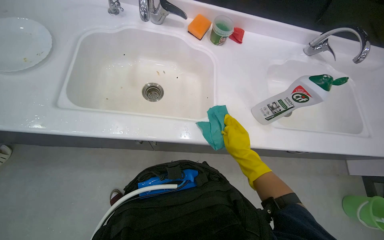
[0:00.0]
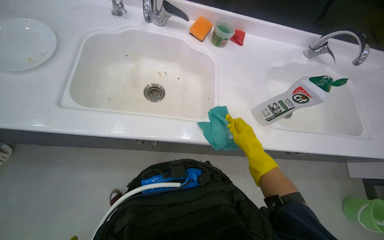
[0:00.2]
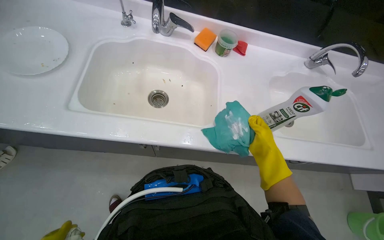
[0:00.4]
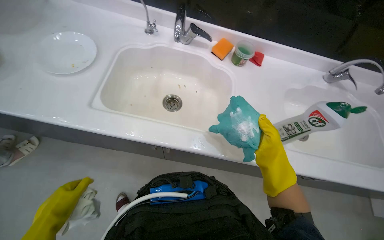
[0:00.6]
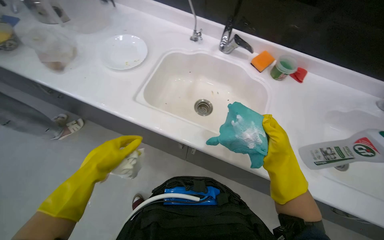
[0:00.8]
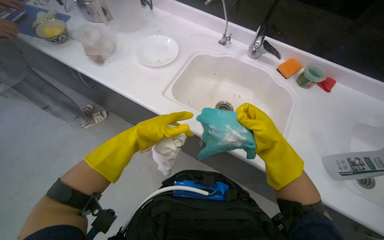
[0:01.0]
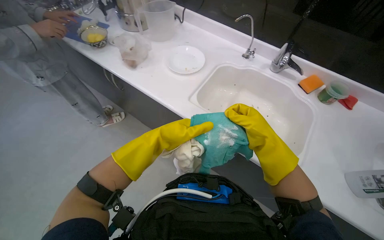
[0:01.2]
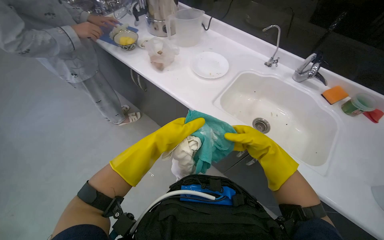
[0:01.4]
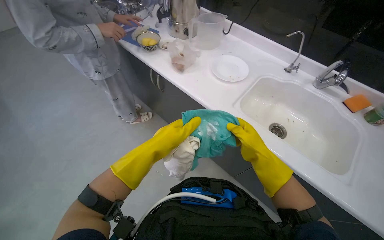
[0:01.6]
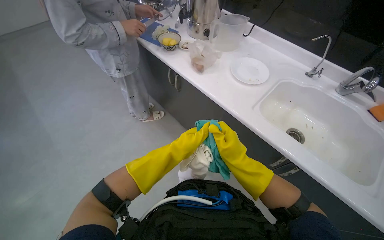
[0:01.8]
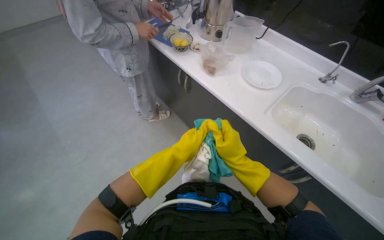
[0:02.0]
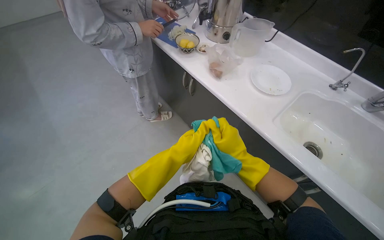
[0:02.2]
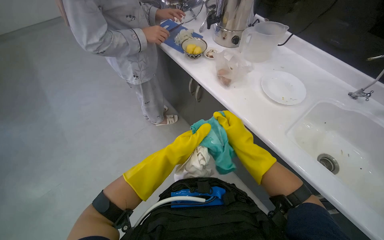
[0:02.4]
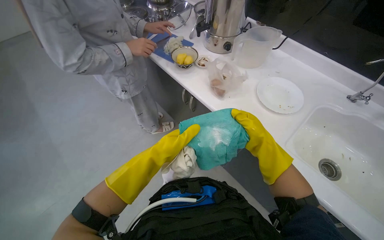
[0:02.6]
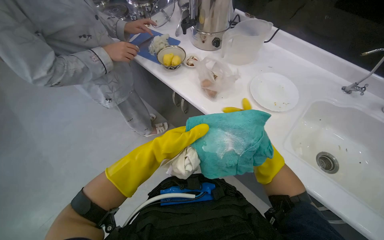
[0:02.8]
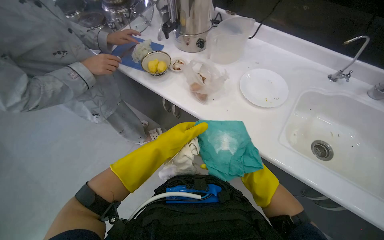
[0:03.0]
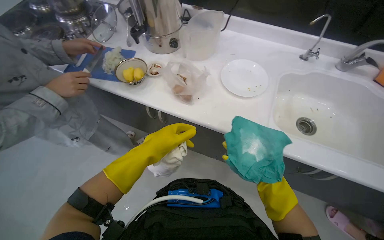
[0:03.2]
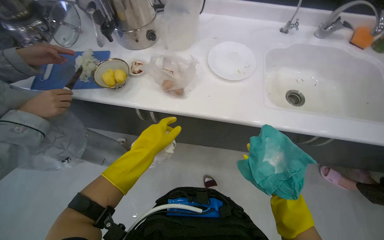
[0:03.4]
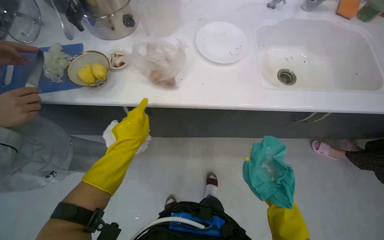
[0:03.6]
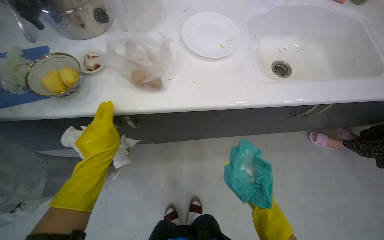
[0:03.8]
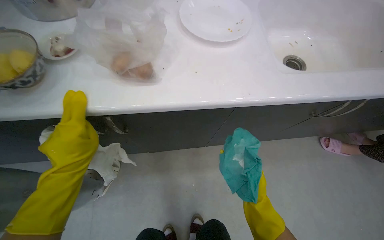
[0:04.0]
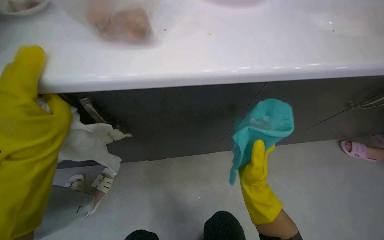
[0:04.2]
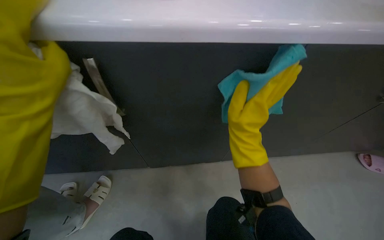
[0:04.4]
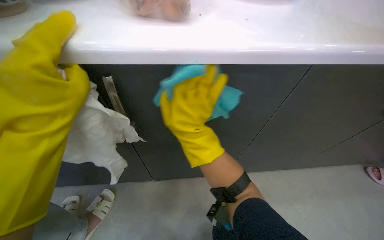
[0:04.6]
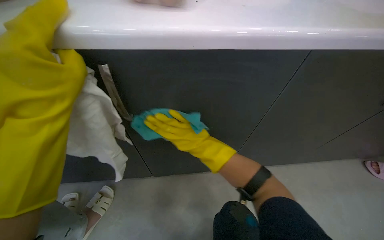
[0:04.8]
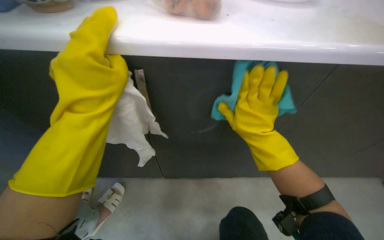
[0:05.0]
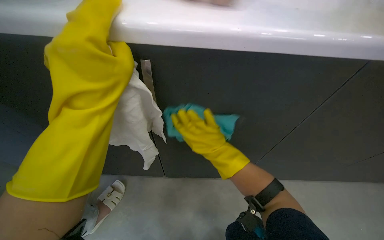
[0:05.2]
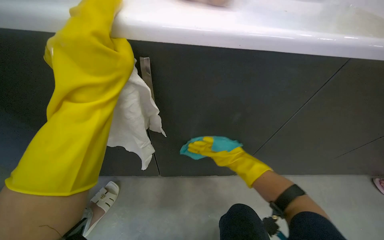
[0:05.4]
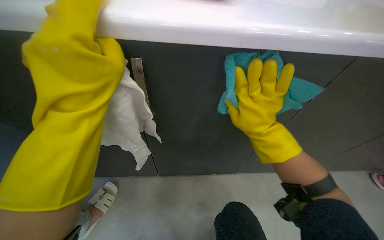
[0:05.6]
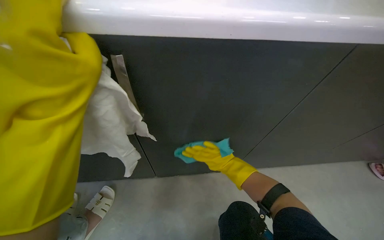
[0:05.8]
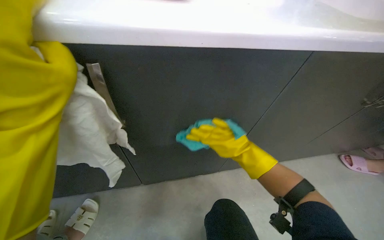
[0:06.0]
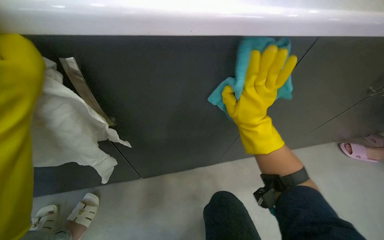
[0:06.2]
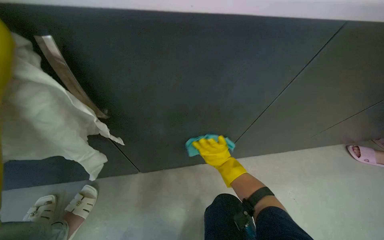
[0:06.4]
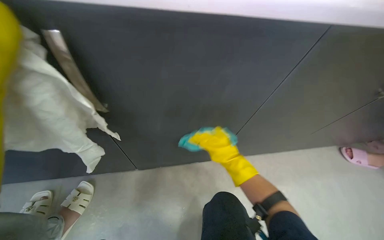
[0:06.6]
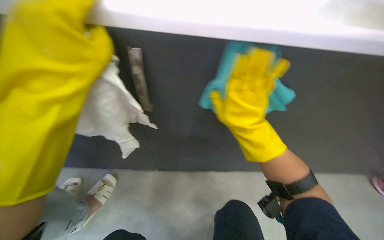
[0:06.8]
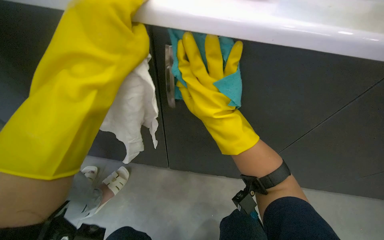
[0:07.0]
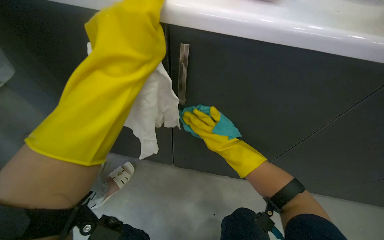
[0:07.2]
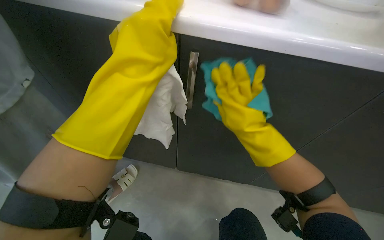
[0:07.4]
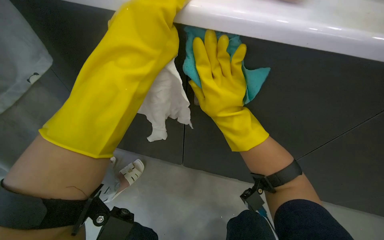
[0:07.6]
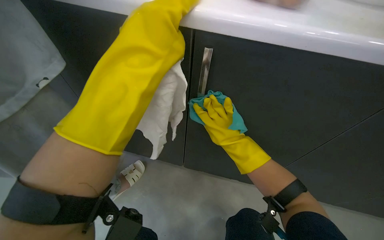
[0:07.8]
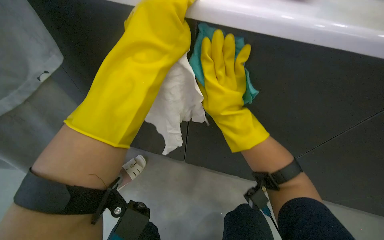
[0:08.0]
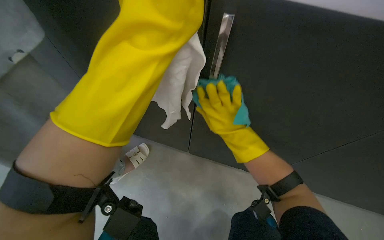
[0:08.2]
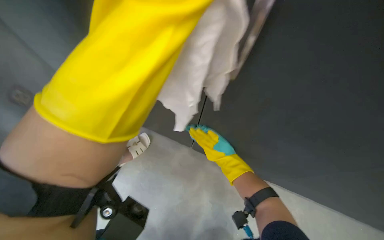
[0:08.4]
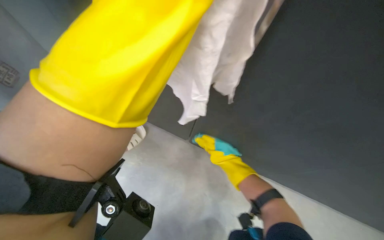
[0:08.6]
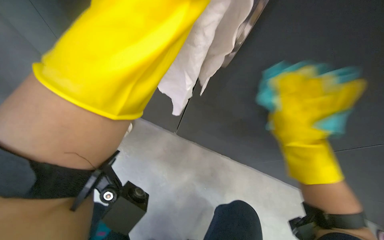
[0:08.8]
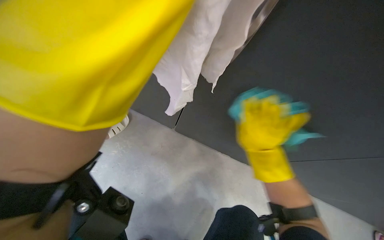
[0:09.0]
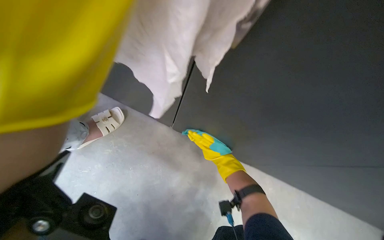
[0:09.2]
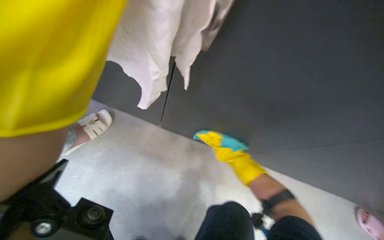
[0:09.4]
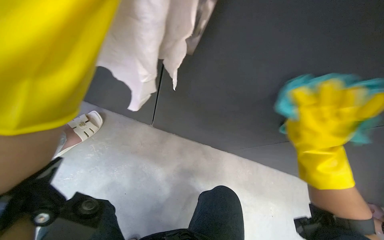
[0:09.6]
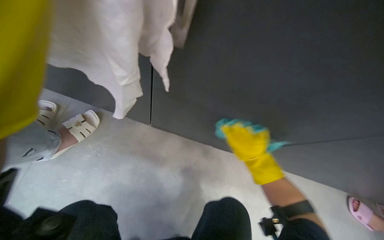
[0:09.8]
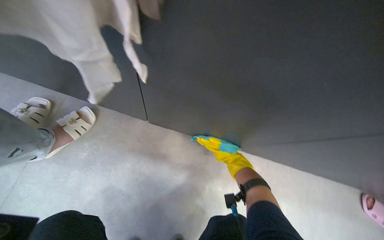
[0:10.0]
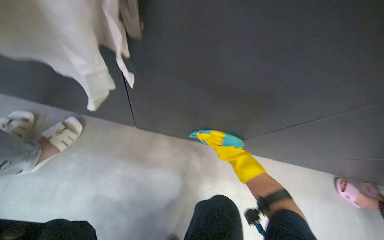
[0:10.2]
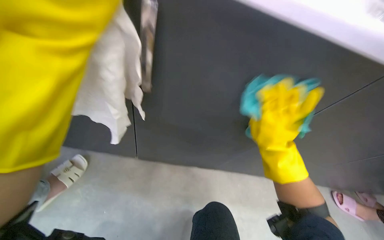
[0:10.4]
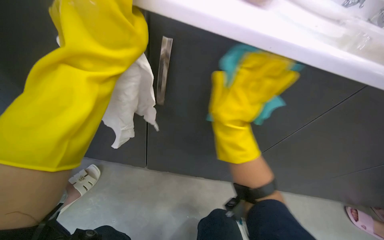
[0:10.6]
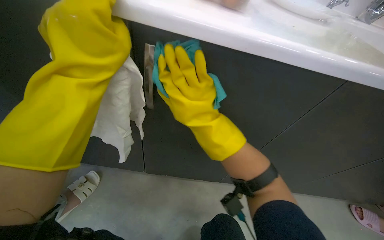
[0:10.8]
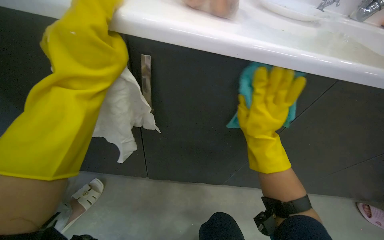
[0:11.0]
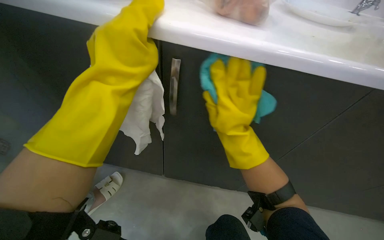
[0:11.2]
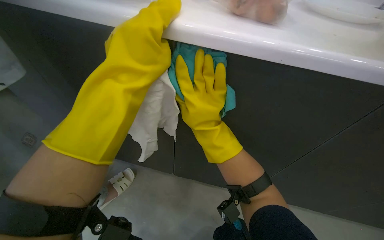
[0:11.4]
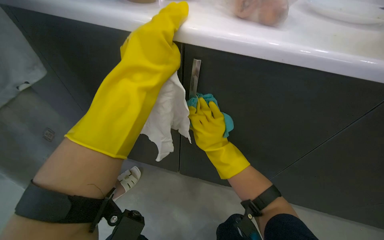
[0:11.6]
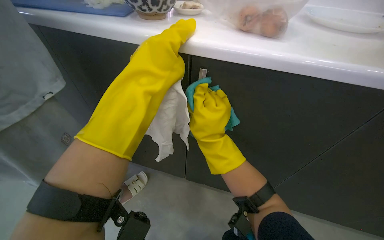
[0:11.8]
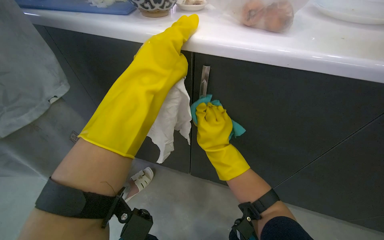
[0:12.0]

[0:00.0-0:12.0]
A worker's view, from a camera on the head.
Job: cleaning kitchen.
The whole recording: Cleaning kitchen cabinet interior. The worker cleans the interior of a kitchen cabinet with a green cloth.
0:00.0 to 0:01.6: The wearer looks some 40 degrees further to the left. The view tilts about 15 degrees upward.
0:03.0 to 0:04.4: The head turns to the right by roughly 40 degrees.
0:04.4 to 0:06.0: The right hand moves left and right over about 15 cm, changing direction 3 times.
0:06.0 to 0:07.6: The head rotates roughly 25 degrees to the left. The right hand moves nearer and farther over approximately 20 cm, changing direction 2 times.
0:07.6 to 0:09.0: The right hand goes roughly 25 cm to the right.
0:10.4 to 0:12.0: The view pans to the left by about 20 degrees. The right hand swings left and right, about 20 cm each way, with 2 reversals.

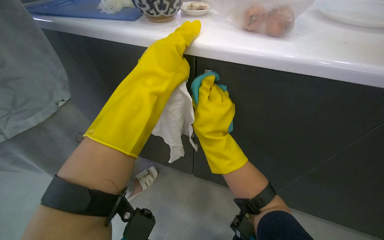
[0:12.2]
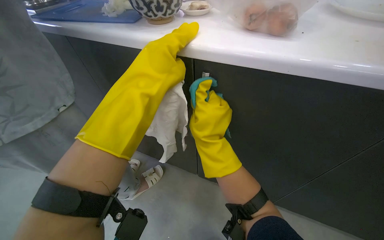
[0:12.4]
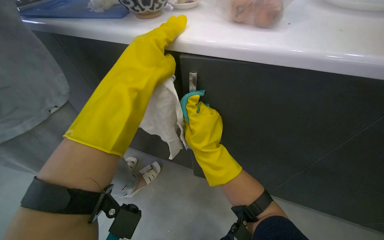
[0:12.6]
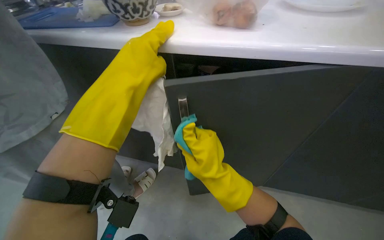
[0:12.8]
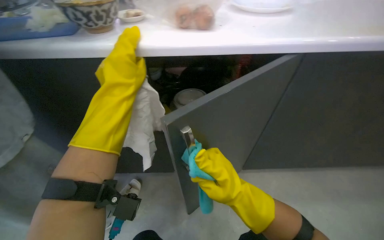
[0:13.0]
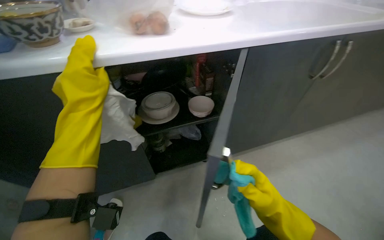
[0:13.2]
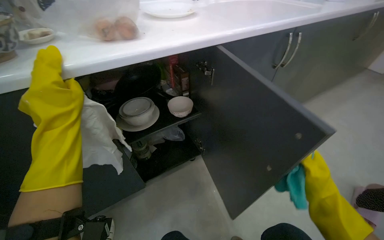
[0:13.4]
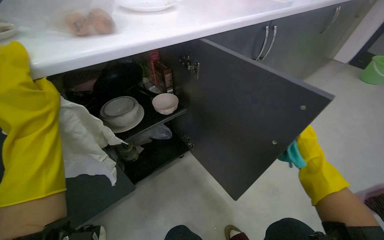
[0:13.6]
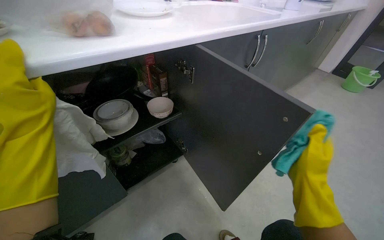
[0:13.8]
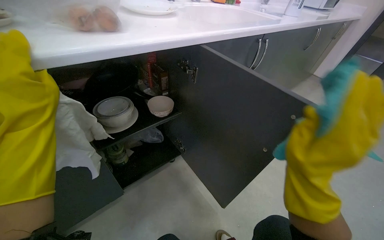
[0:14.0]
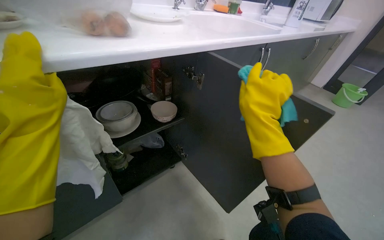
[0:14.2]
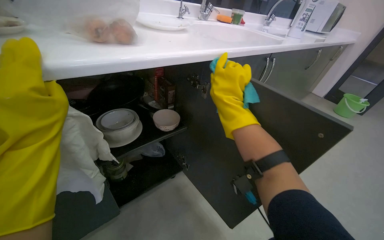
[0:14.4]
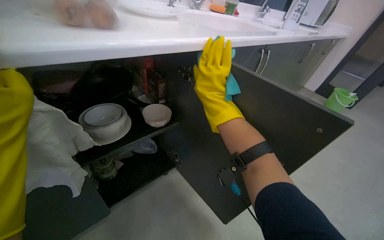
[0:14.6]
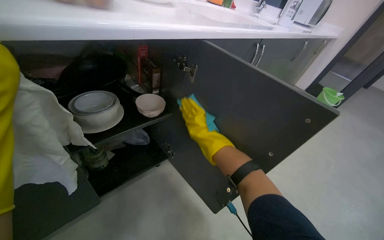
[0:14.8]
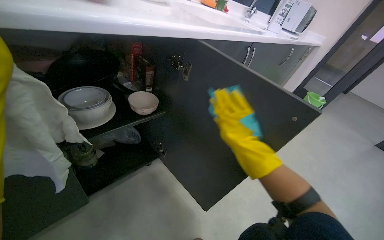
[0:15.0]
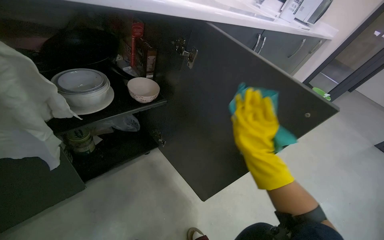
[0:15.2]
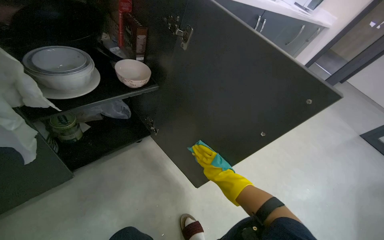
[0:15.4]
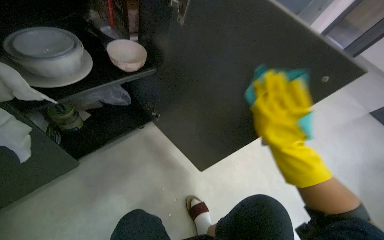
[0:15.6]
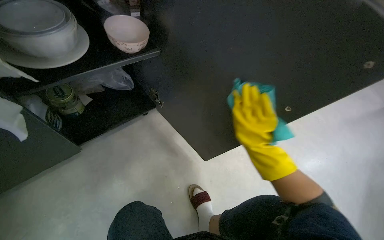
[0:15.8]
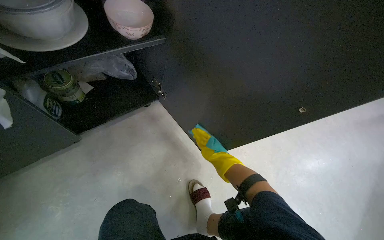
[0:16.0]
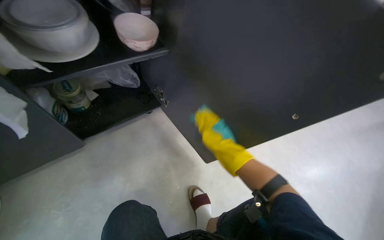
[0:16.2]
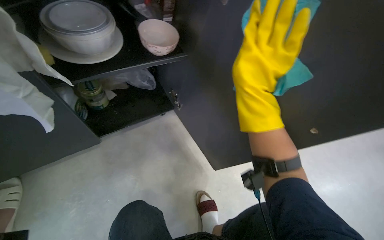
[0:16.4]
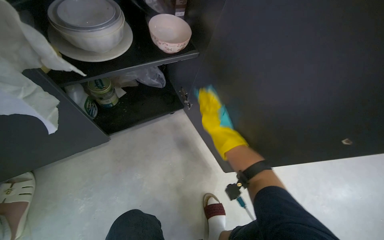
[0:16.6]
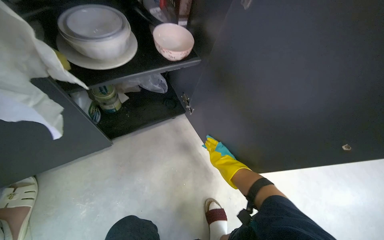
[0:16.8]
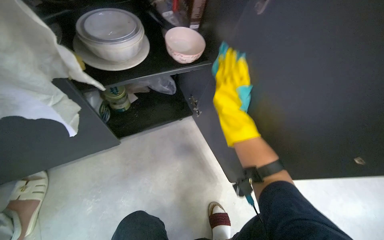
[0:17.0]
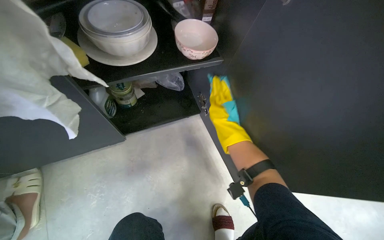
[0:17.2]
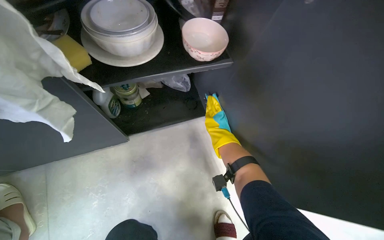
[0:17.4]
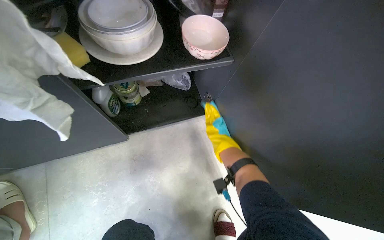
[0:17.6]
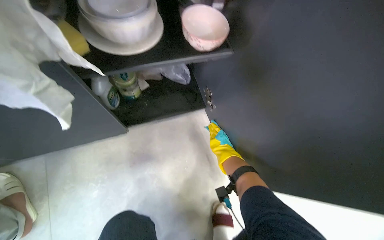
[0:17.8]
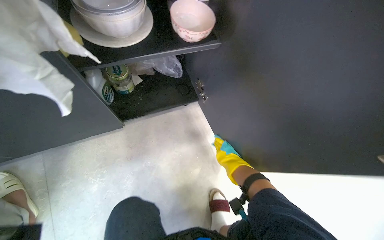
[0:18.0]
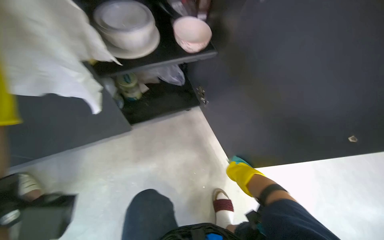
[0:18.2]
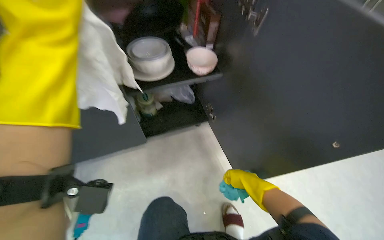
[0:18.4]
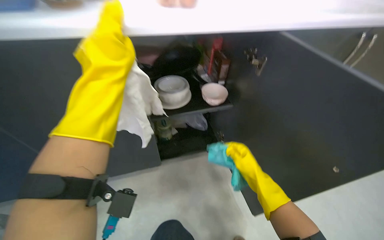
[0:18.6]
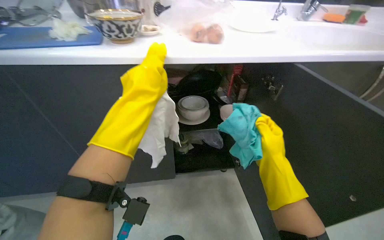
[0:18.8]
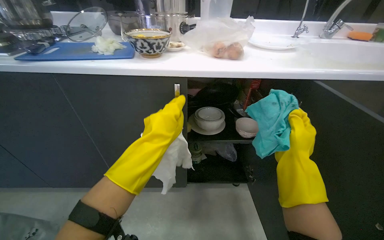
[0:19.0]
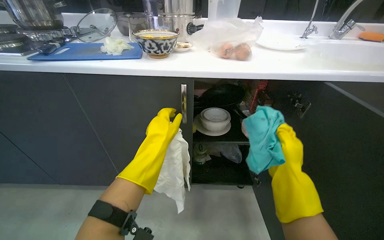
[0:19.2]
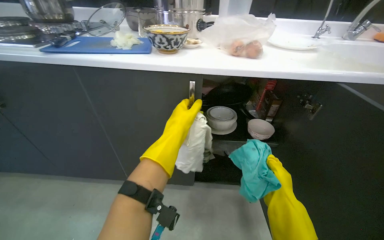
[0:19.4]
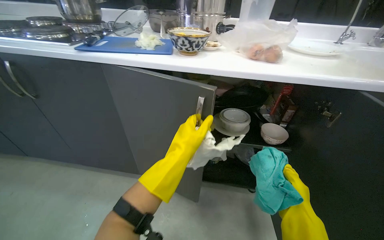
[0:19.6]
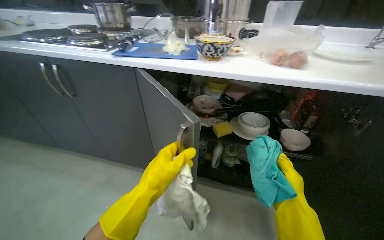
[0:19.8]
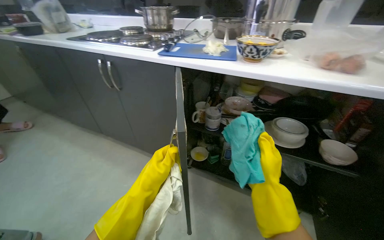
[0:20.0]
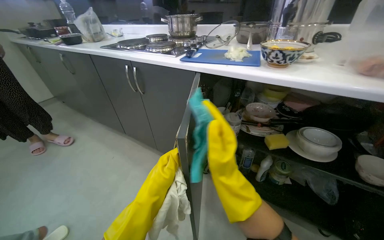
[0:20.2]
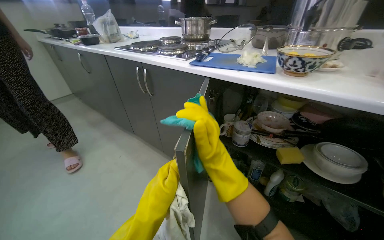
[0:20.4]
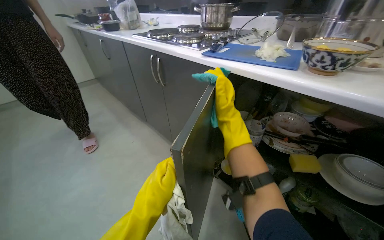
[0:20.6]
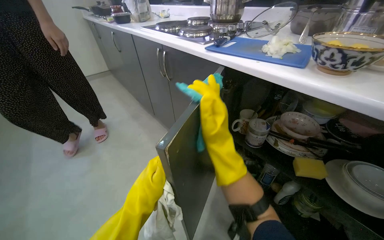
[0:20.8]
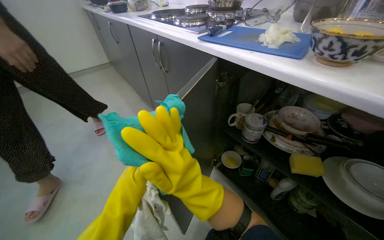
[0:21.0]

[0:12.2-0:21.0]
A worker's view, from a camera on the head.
Job: cleaning kitchen.
The whole recording: Cleaning kitchen cabinet interior. The worker cleans the interior of a kitchen cabinet with a green cloth.
0:12.2 to 0:13.6: The wearer looks approximately 50 degrees further to the right.
0:13.6 to 0:15.2: The right hand goes approximately 20 cm to the left and up the picture.
0:15.2 to 0:16.6: The camera pitches downward, by some 15 degrees. The right hand is displaced farther from the camera and to the left by roughly 30 cm, and goes down the picture and returns, approximately 10 cm each way.
0:16.6 to 0:18.0: The right hand shifts roughly 15 cm down the picture and farther from the camera.
0:18.0 to 0:19.6: The wearer's head swings roughly 35 degrees to the left. The wearer looks approximately 30 degrees further upward.
0:19.6 to 0:21.0: The head turns to the left by approximately 45 degrees.
